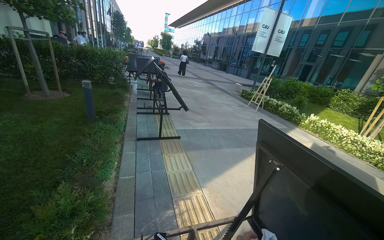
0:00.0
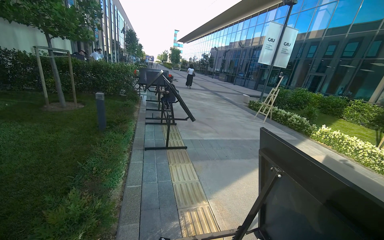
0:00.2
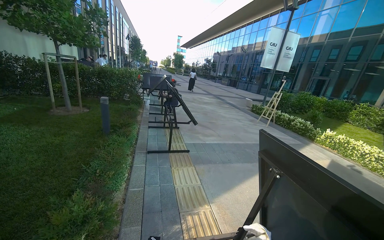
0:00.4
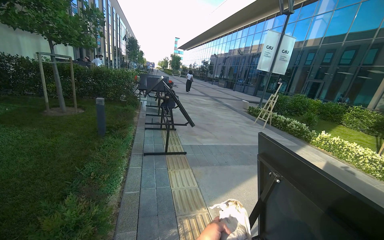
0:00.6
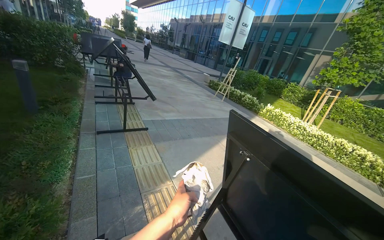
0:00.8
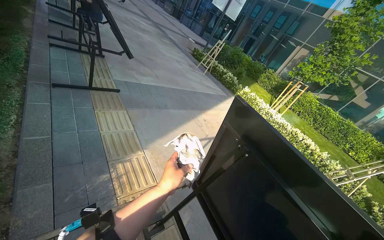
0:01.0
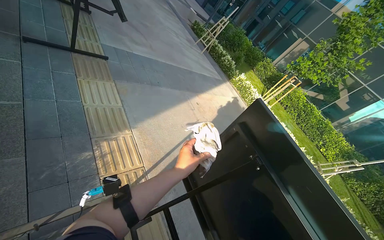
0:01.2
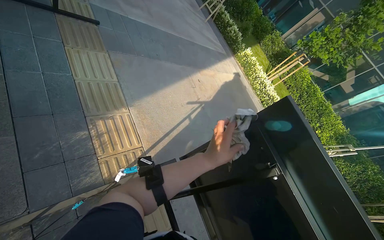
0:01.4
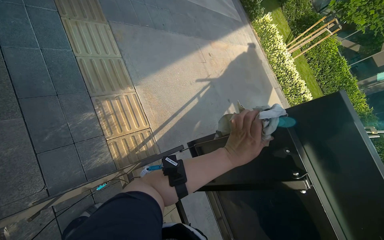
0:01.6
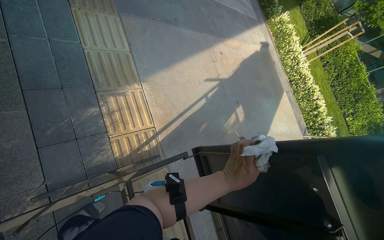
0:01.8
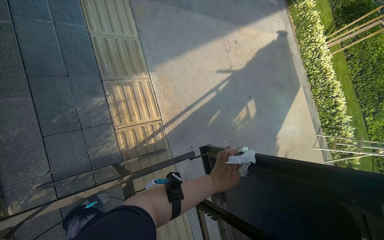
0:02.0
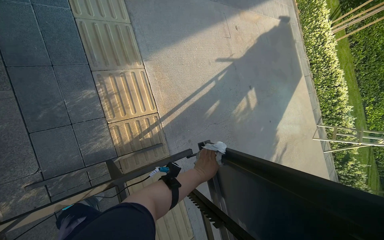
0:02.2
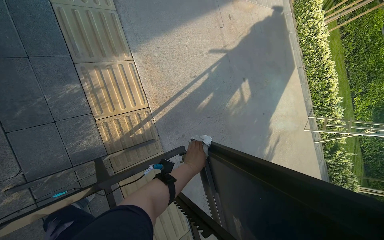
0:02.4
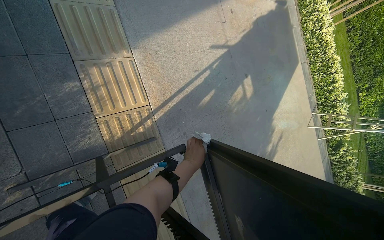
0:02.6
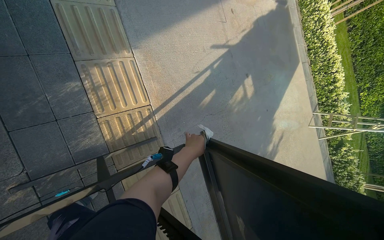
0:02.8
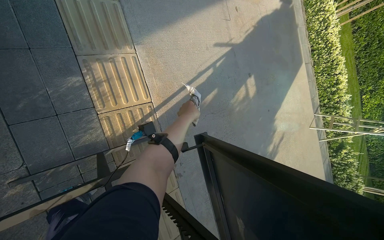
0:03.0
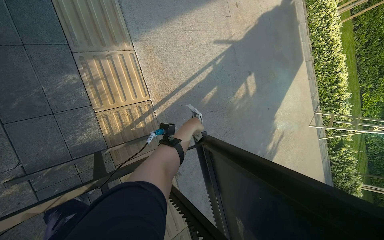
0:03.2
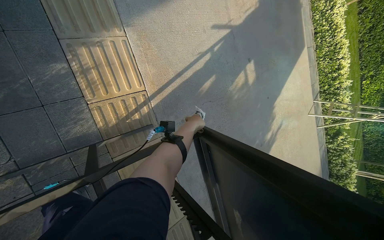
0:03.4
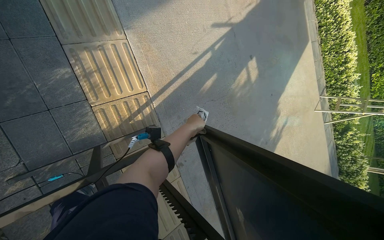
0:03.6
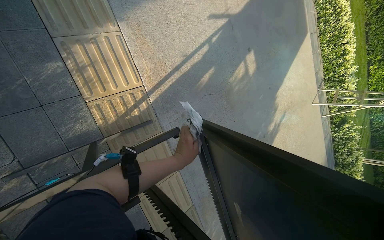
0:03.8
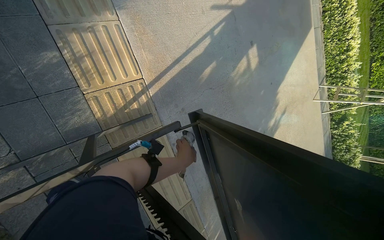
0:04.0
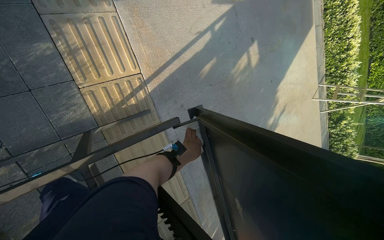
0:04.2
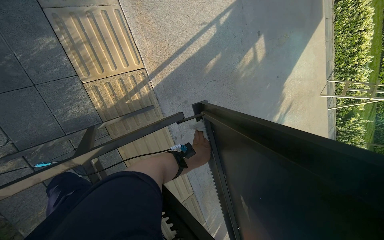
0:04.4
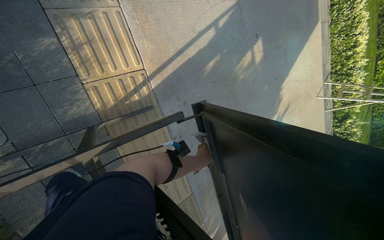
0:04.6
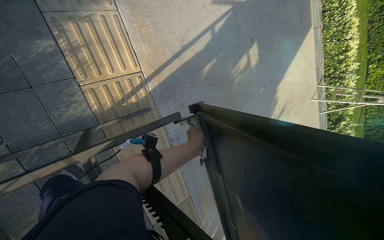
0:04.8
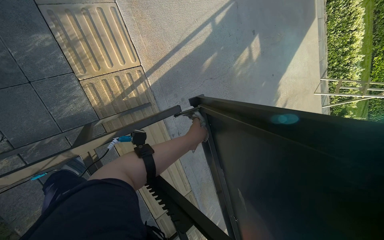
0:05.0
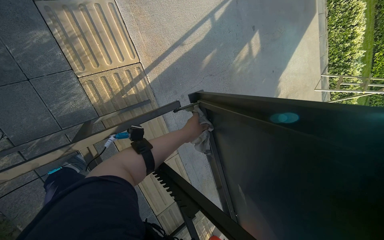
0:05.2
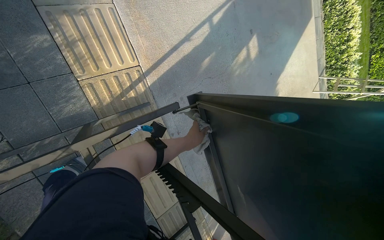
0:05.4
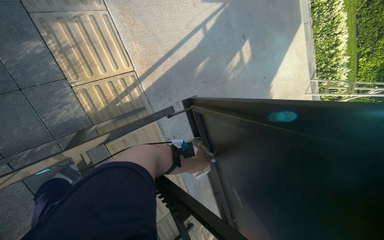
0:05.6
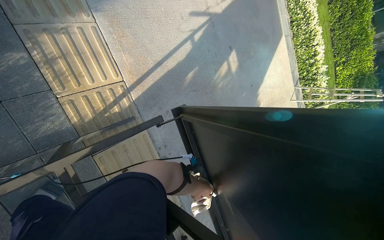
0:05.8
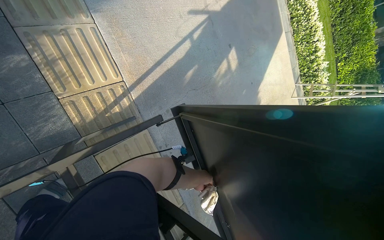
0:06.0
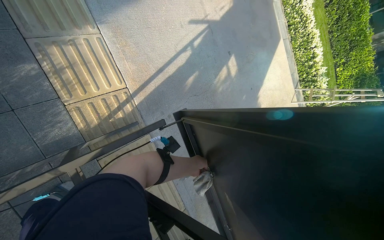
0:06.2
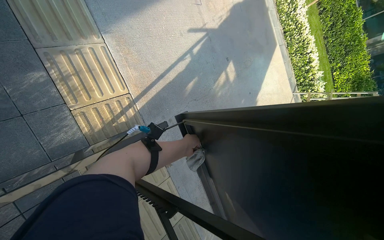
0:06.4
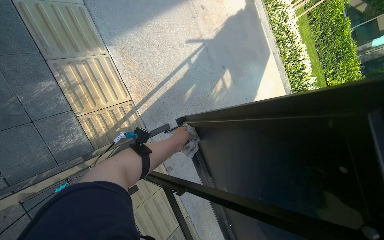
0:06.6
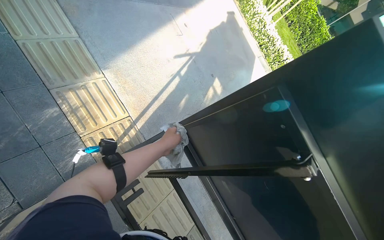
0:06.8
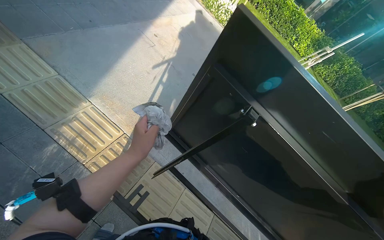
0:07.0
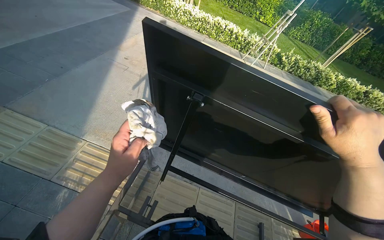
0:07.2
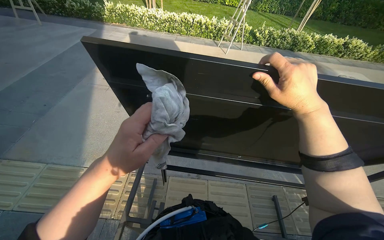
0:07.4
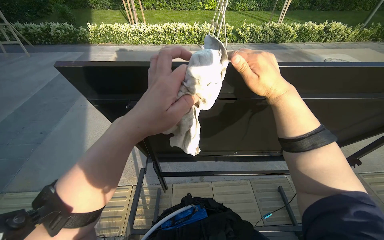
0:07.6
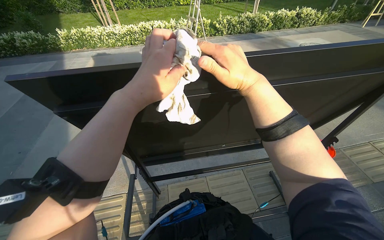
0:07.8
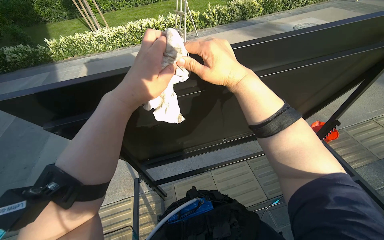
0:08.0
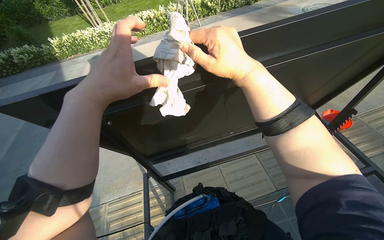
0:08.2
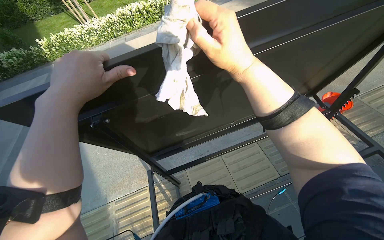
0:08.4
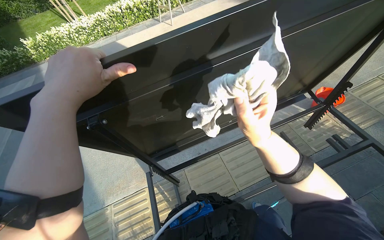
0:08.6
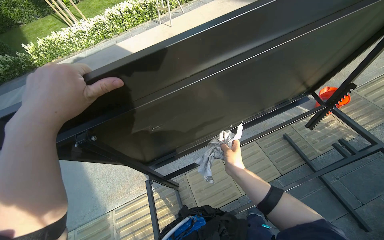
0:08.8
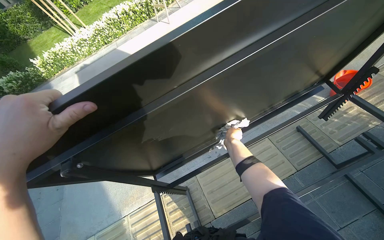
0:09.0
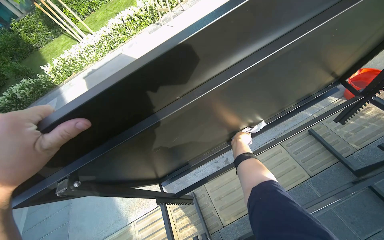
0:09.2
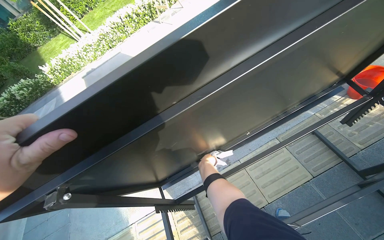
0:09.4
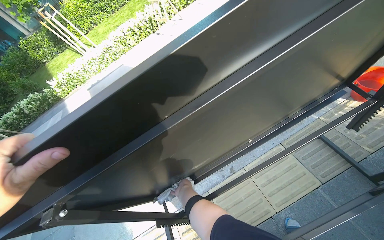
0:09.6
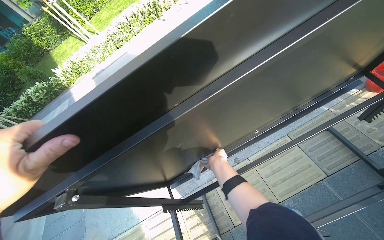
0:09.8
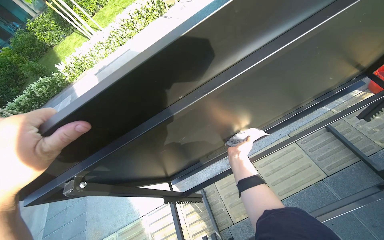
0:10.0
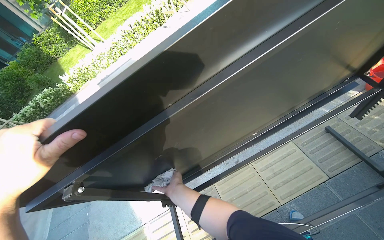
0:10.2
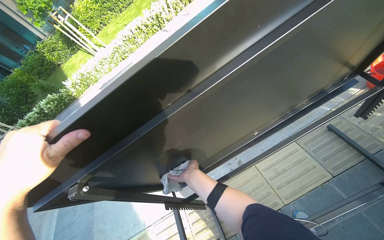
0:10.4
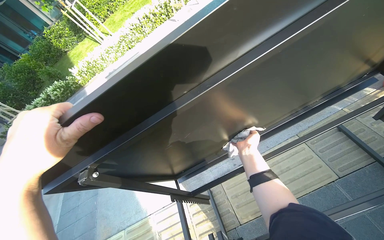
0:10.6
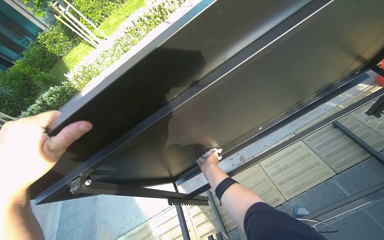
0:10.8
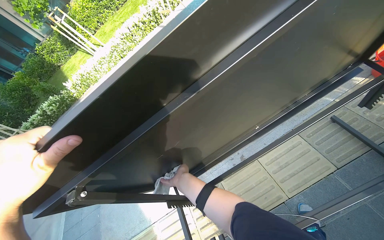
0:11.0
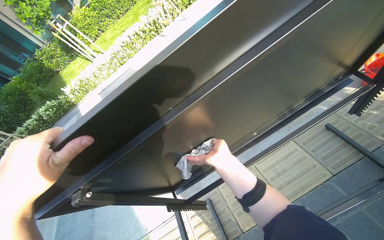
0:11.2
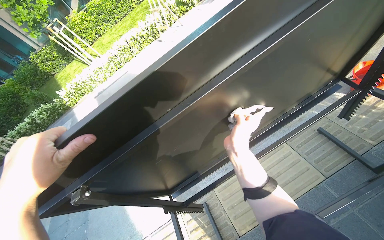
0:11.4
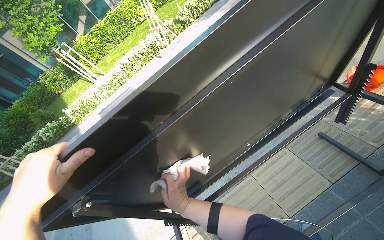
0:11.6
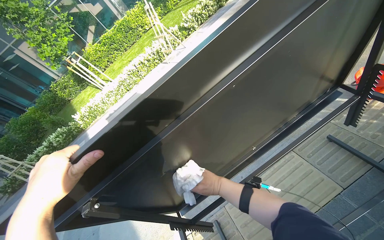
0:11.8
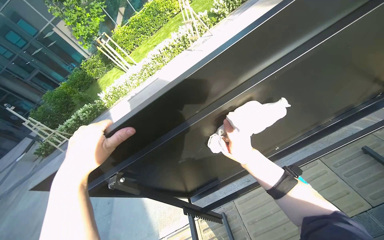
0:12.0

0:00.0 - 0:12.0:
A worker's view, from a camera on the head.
Job: wiping surfaces.
The whole recording: Cleaning table frame and underside. The worker wipes the frame and underside of the display table with a cloth.
0:00.0 - 0:01.6: The camera is carried about 50 cm. The camera is aimed some 25 degrees further to the right. The camera pitches downward, by about 45 degrees.
0:01.6 - 0:03.0: The camera pitches downward, by about 15 degrees.
0:06.0 - 0:07.6: The wearer moves approximately 50 cm. The wearer looks about 15 degrees further upward. The scene rotates counterclockwise by some 70 degrees.
0:07.6 - 0:09.0: Everything in view rotates some 30 degrees counterclockwise. The right hand travels farther from the camera and down the picture by roughly 50 cm.
0:09.0 - 0:10.4: The right hand goes to the left and returns, approximately 20 cm each way.
0:10.4 - 0:12.0: The right hand goes nearer and farther, approximately 30 cm each way, reversing 2 times.

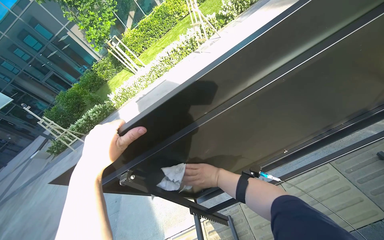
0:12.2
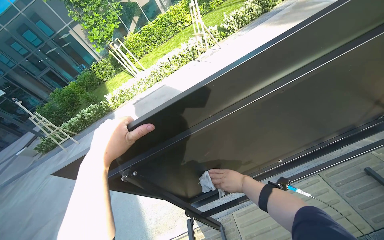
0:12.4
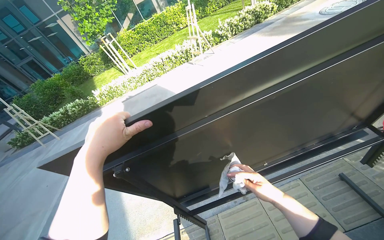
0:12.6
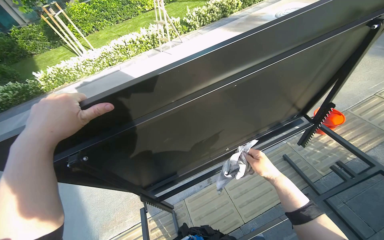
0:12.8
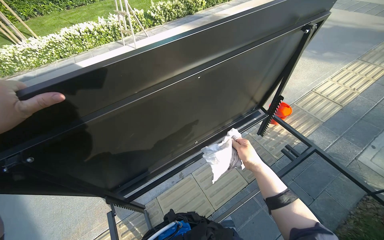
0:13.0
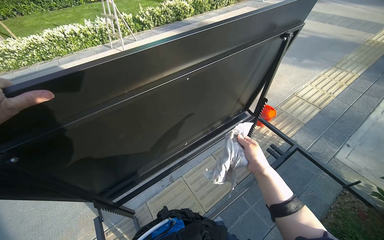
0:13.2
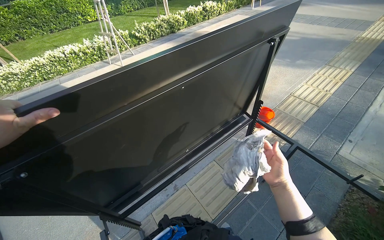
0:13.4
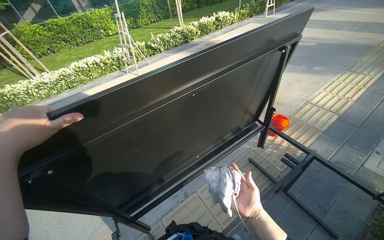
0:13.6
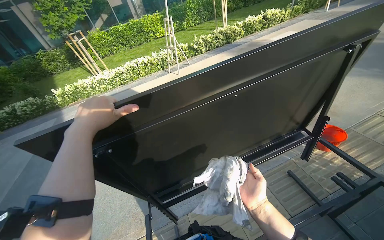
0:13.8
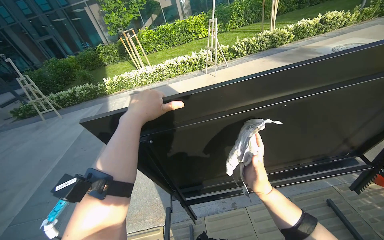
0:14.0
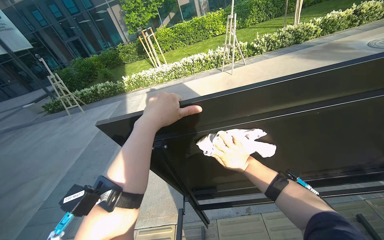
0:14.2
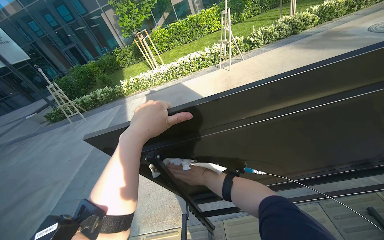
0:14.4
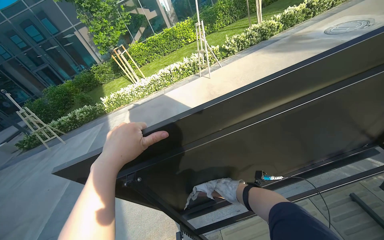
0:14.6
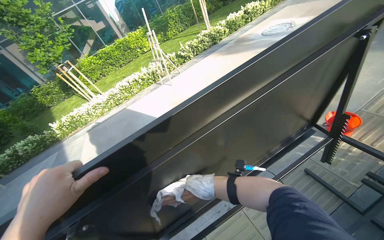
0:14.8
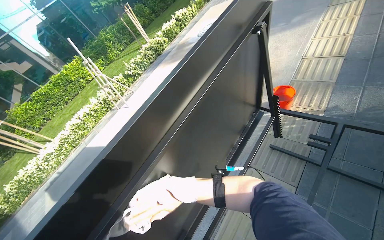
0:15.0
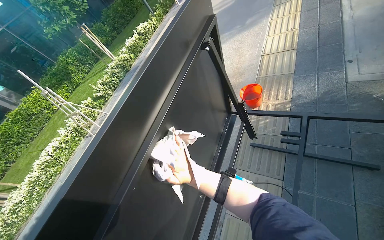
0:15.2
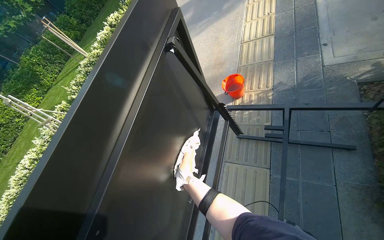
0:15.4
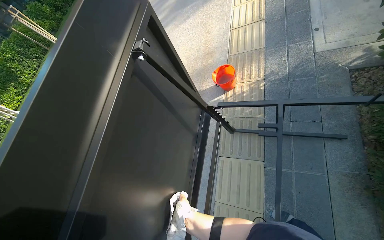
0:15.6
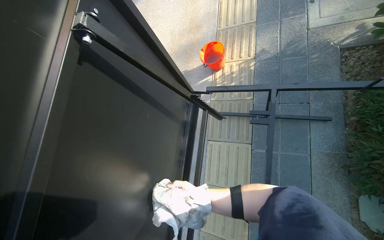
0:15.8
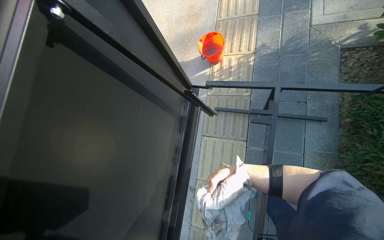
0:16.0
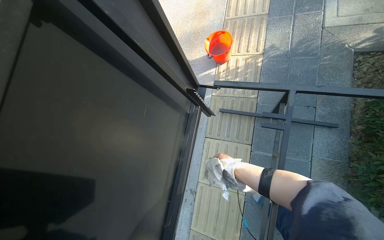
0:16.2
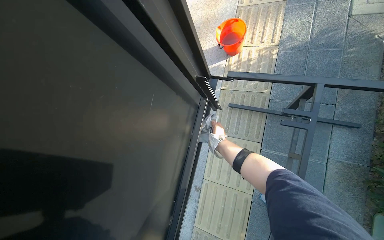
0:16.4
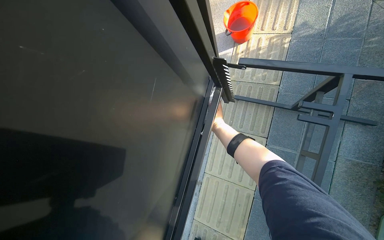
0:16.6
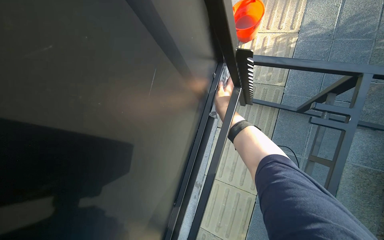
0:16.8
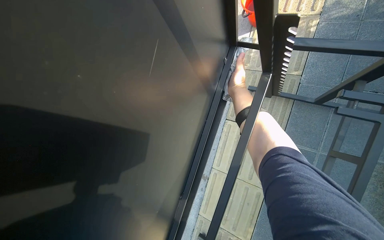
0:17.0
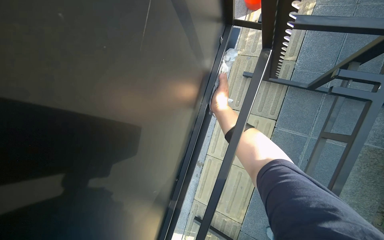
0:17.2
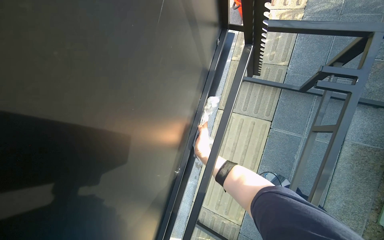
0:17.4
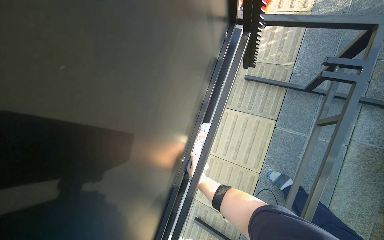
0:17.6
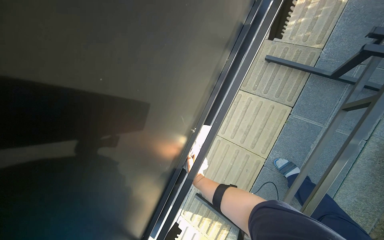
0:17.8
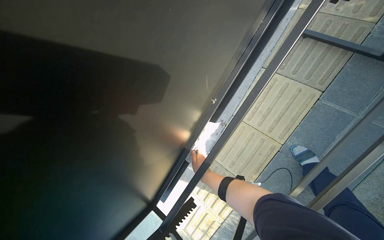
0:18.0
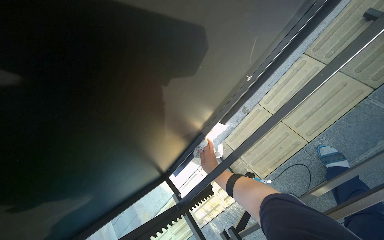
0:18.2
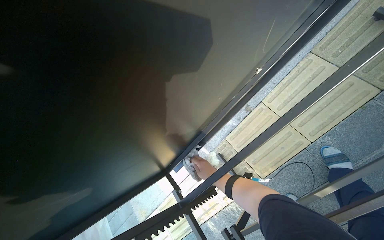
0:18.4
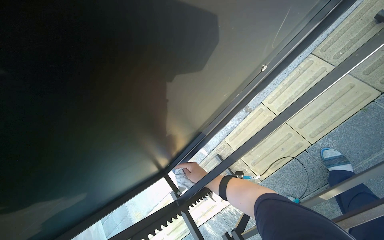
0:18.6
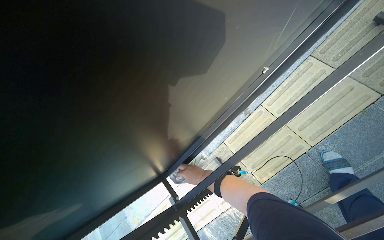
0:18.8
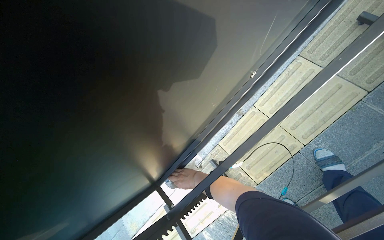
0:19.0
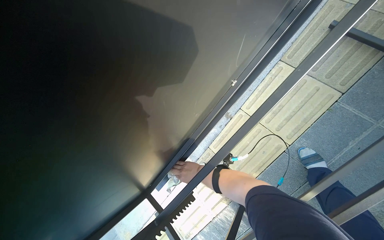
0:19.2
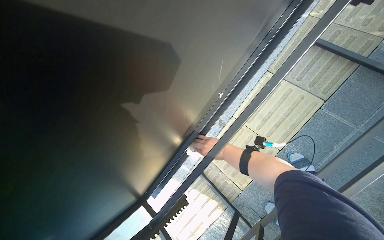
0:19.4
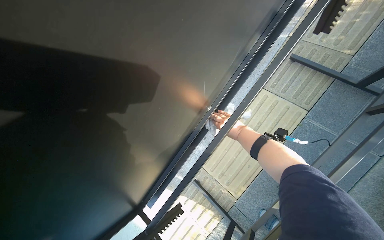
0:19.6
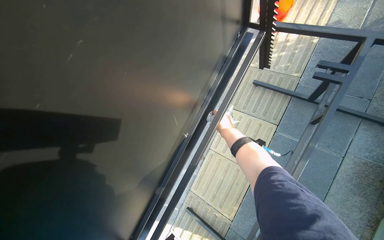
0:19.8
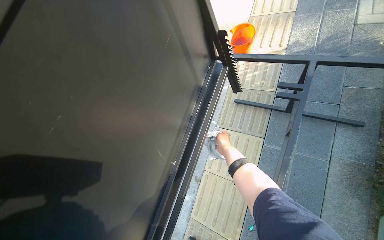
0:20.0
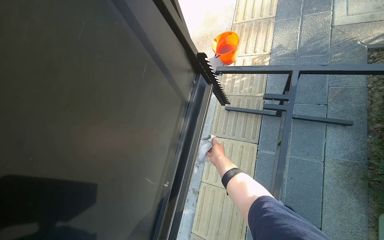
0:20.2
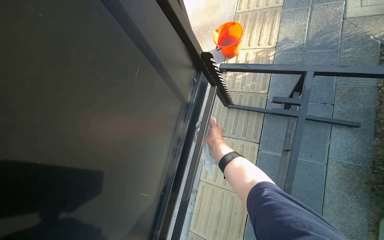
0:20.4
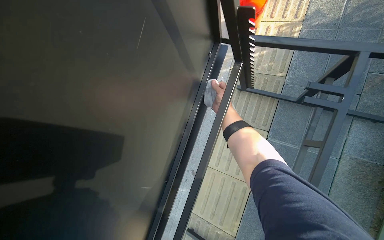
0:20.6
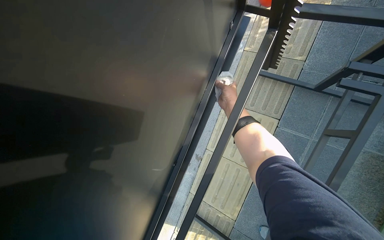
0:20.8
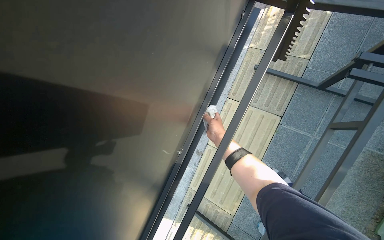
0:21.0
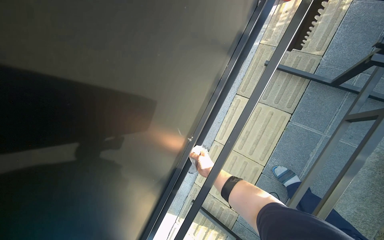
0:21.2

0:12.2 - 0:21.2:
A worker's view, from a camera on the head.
Job: wiping surfaces.
The whole recording: Cleaning table frame and underside. The worker wipes the frame and underside of the display table with a cloth.
0:12.2 - 0:13.8: The view pans to the right by some 15 degrees.
0:16.6 - 0:18.2: The wearer's head swings approximately 25 degrees to the left. The view tips downward by about 20 degrees.
0:18.2 - 0:19.8: The head rotates some 20 degrees to the right. The camera pitches upward, by about 20 degrees. The right hand is displaced up the picture and to the right by approximately 40 cm.
0:19.8 - 0:21.2: The right hand heads down the picture, covering about 15 cm.
